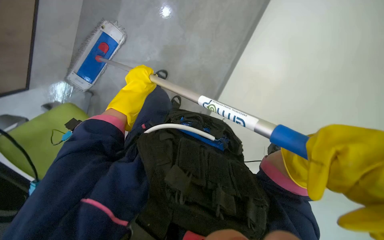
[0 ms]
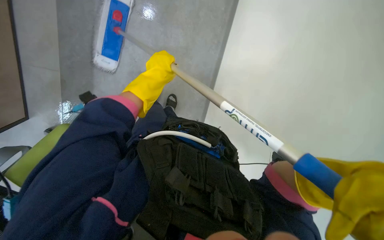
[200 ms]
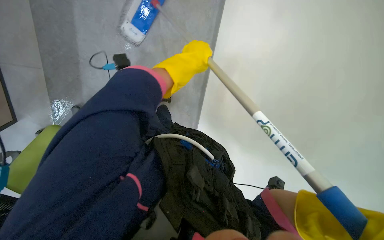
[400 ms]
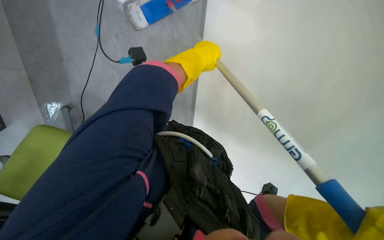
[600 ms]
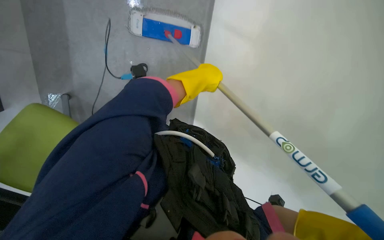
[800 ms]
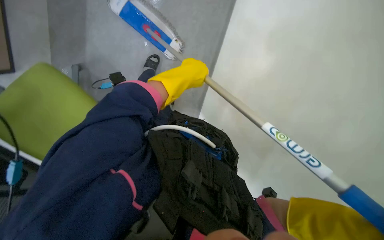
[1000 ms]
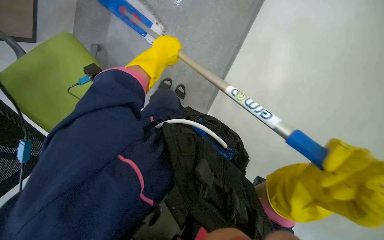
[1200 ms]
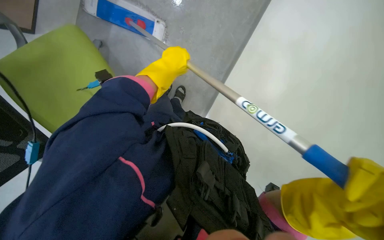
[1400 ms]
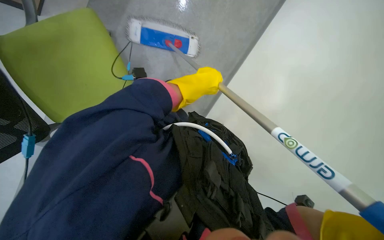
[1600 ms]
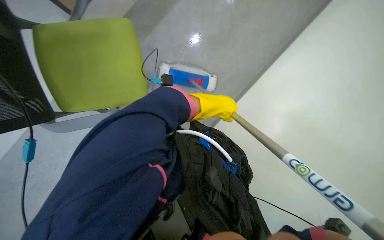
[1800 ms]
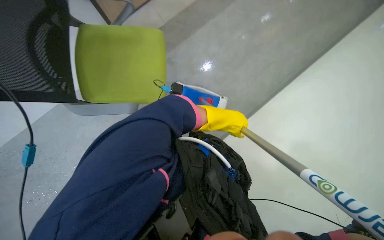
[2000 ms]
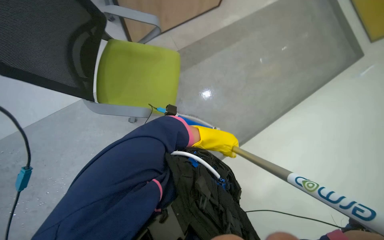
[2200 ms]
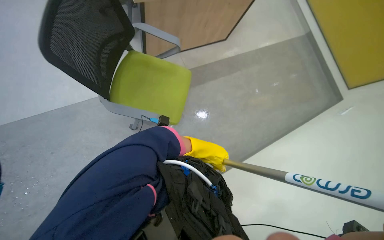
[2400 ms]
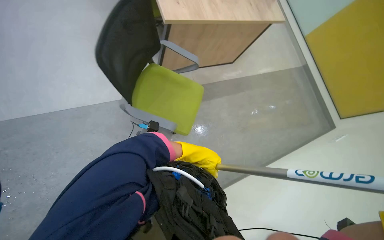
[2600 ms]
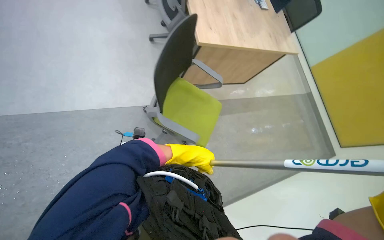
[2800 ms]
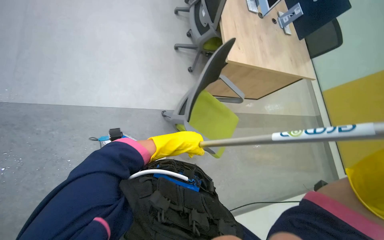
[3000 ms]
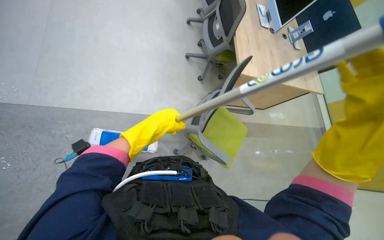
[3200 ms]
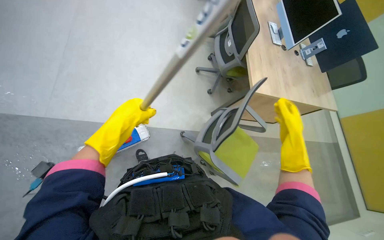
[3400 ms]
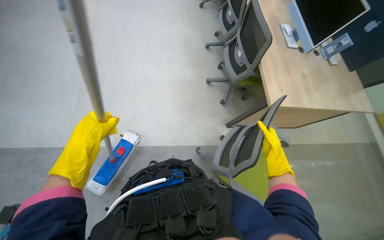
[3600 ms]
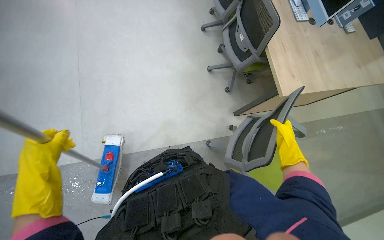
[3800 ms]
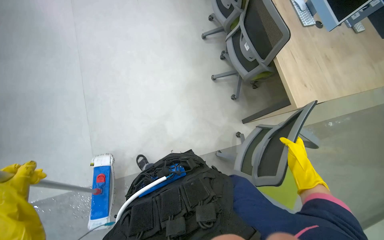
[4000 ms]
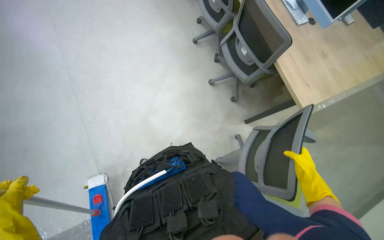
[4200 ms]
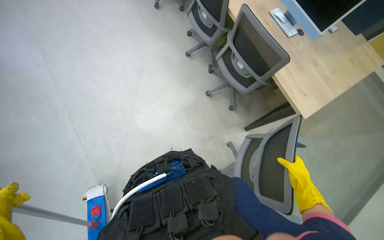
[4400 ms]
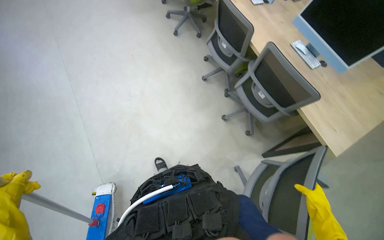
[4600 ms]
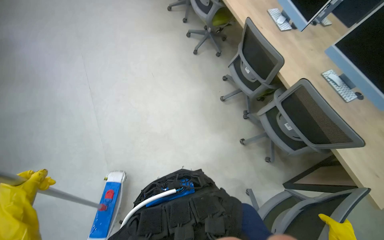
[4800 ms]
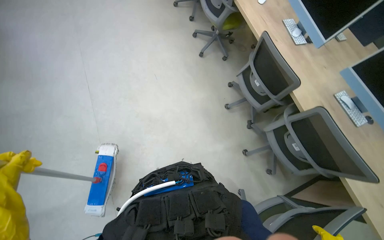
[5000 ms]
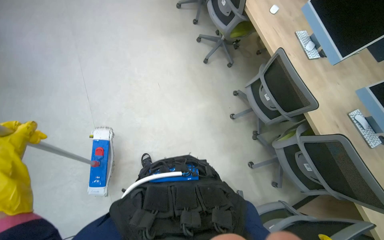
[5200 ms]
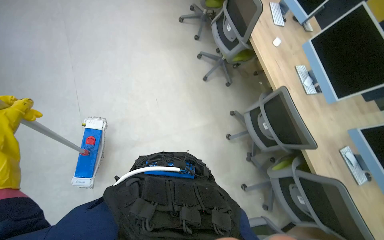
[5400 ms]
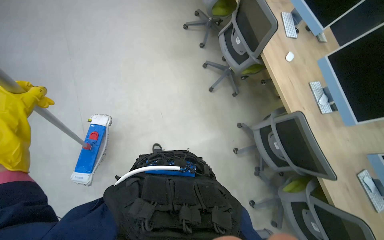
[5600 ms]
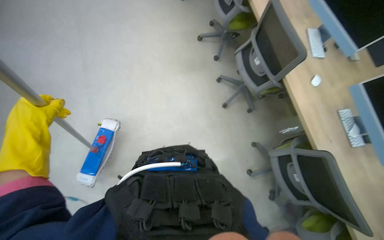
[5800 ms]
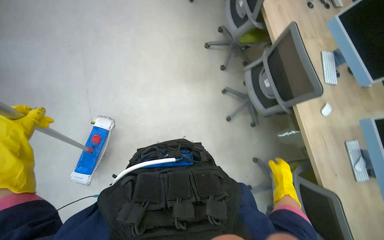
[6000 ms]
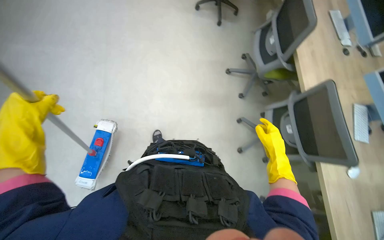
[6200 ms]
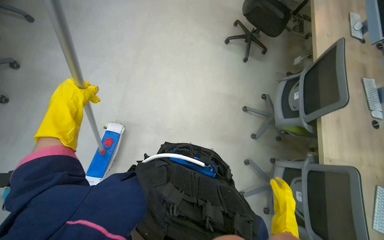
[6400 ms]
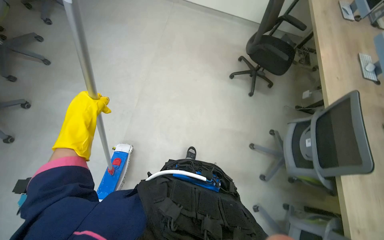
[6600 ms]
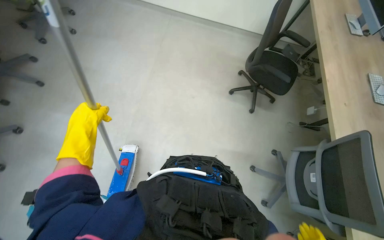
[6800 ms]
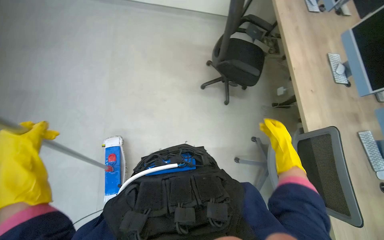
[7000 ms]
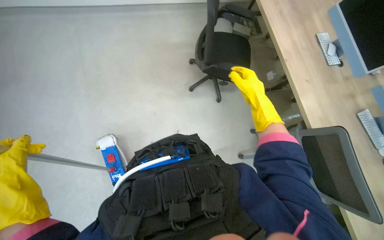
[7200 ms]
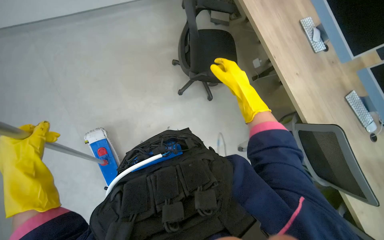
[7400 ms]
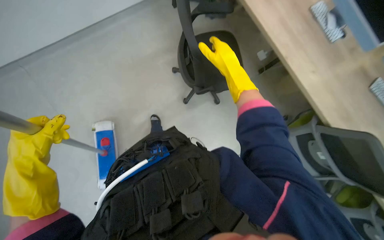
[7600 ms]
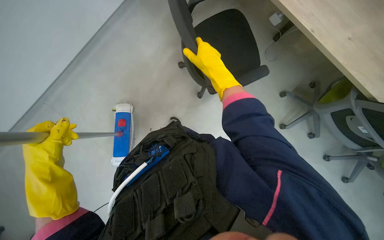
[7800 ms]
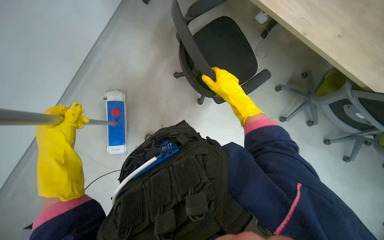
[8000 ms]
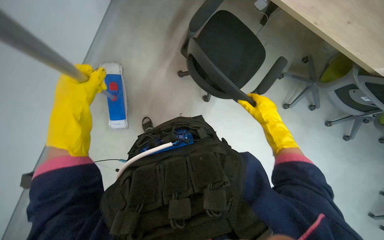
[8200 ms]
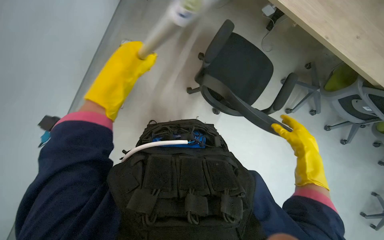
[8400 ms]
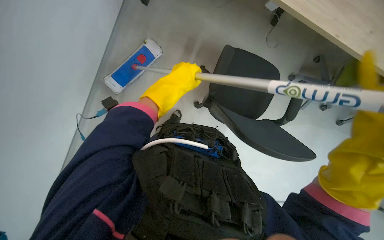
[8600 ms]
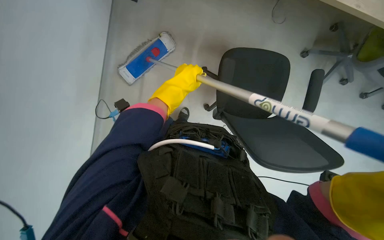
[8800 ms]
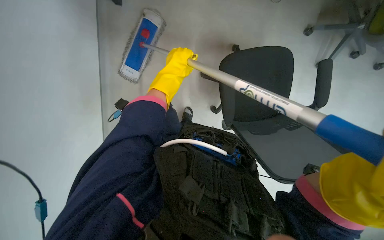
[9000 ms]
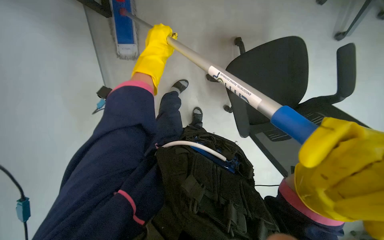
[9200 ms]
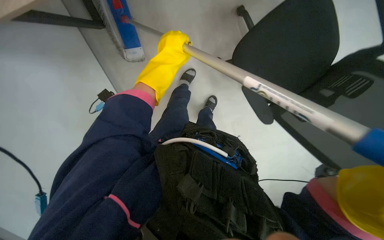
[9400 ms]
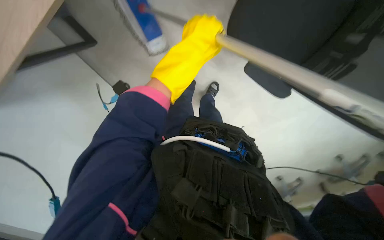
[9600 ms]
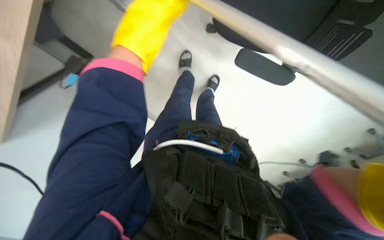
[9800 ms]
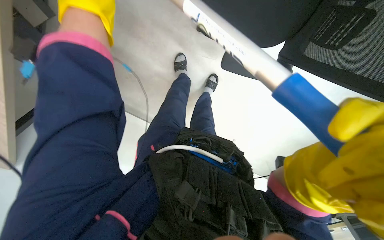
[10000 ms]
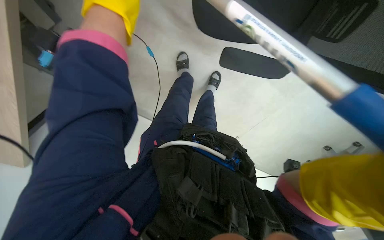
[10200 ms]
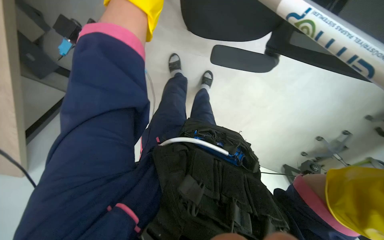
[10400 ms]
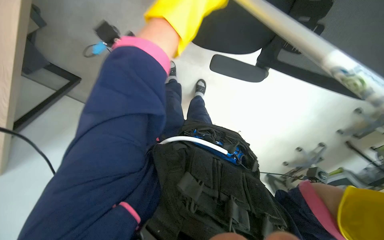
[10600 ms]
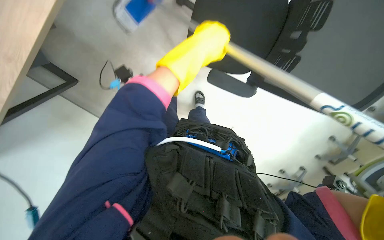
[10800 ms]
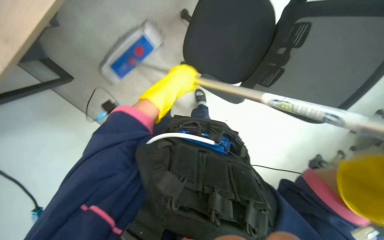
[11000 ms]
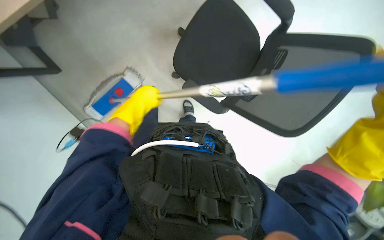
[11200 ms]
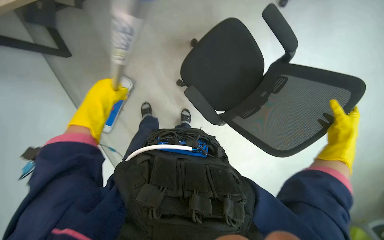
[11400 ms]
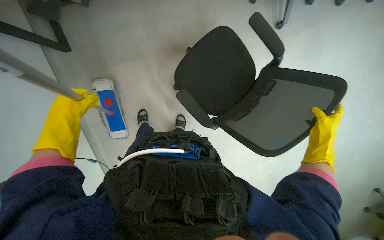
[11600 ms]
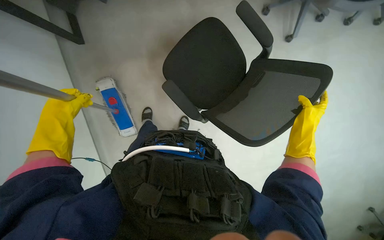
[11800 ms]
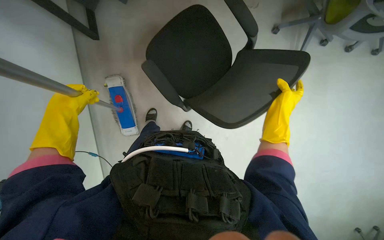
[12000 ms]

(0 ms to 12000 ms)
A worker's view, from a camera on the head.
Job: mopping floor.
The whole recording: Mopping office floor and moving chairs. The worker mops the office floor, repeatedly moving chairs to clean the area underneath them.
1600 ms - 3000 ms: The camera is carried approximately 60 cm. The view tilts about 30 degrees upward. The scene rotates clockwise by approximately 45 degrees.
3000 ms - 4400 ms: The head travels some 60 cm.
4400 ms - 6000 ms: The camera is carried roughly 1 m. The wearer looks some 30 degrees further to the left.
6000 ms - 7600 ms: The head travels roughly 1.5 m.
7600 ms - 9000 ms: The camera is carried about 50 cm. The wearer looks about 15 degrees further downward.
10400 ms - 12000 ms: The camera sweeps to the right, by some 25 degrees. The wearer looks some 35 degrees further upward.

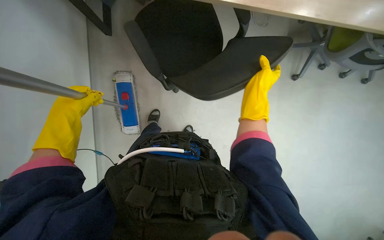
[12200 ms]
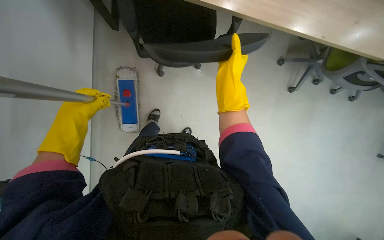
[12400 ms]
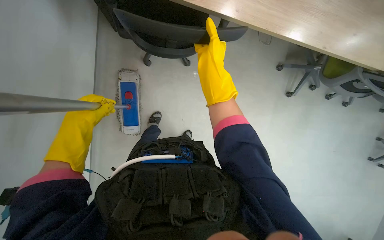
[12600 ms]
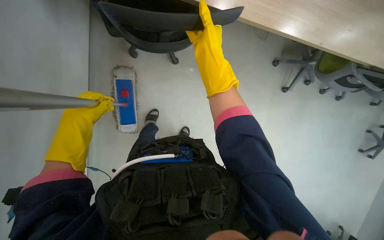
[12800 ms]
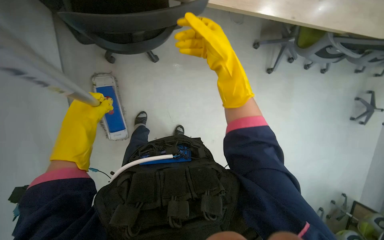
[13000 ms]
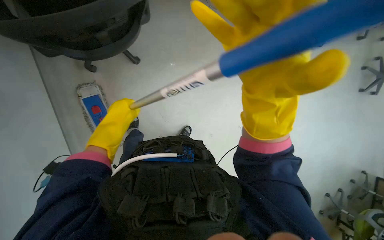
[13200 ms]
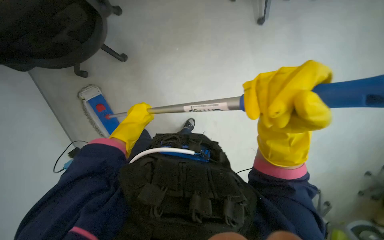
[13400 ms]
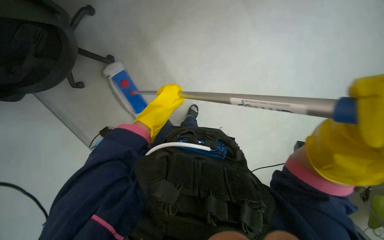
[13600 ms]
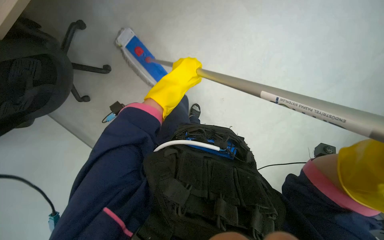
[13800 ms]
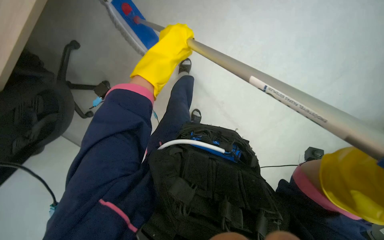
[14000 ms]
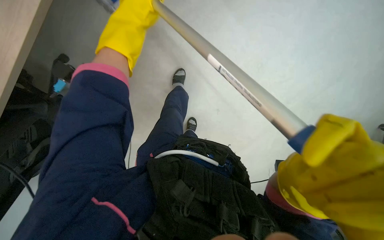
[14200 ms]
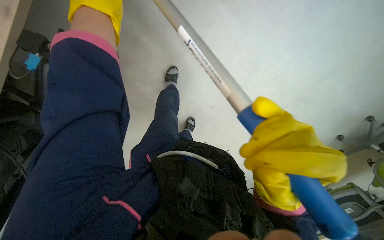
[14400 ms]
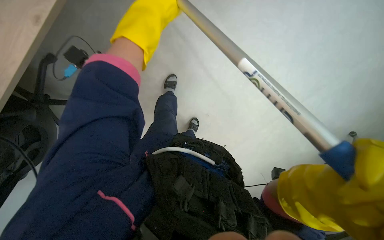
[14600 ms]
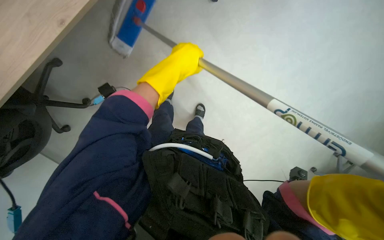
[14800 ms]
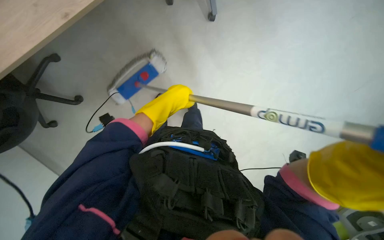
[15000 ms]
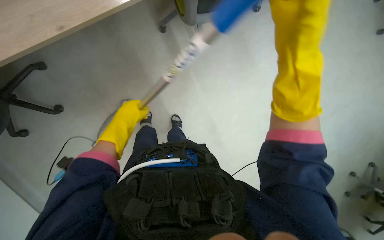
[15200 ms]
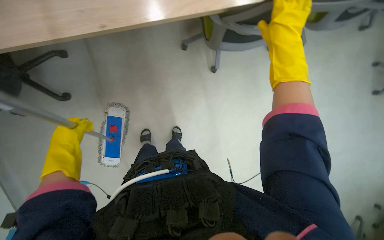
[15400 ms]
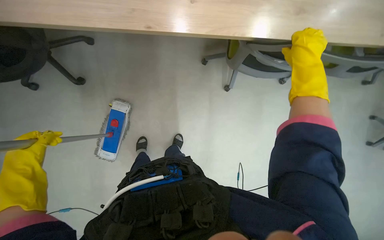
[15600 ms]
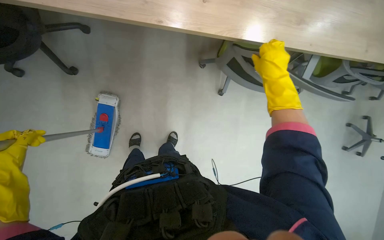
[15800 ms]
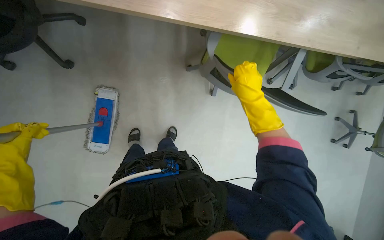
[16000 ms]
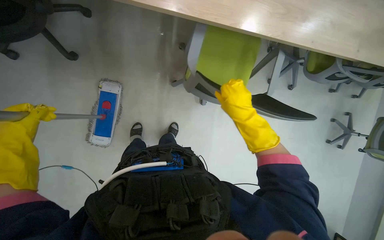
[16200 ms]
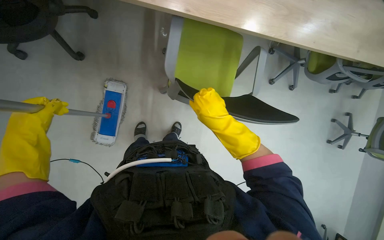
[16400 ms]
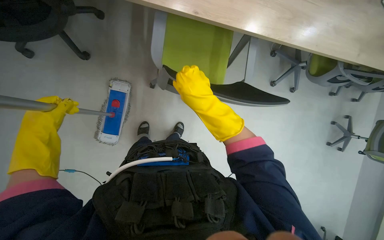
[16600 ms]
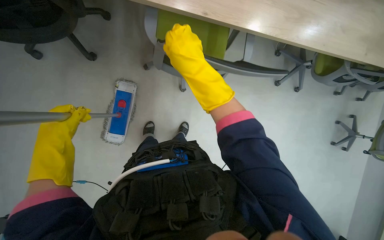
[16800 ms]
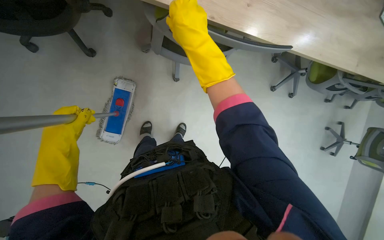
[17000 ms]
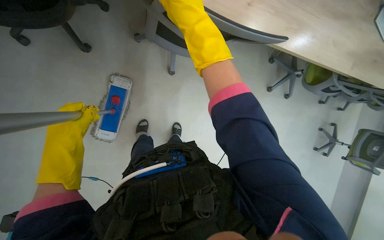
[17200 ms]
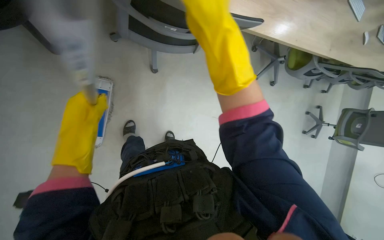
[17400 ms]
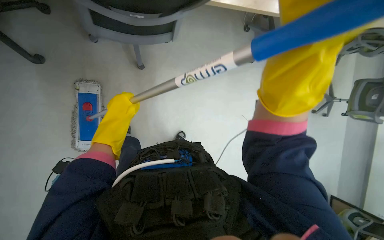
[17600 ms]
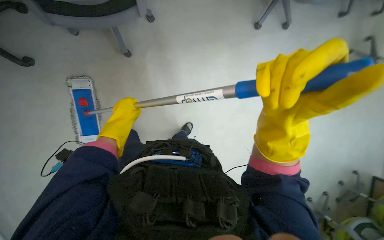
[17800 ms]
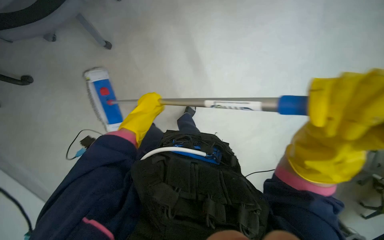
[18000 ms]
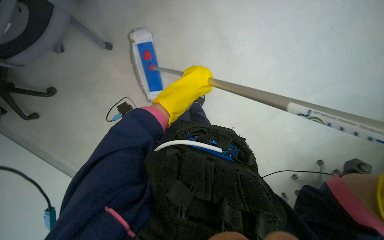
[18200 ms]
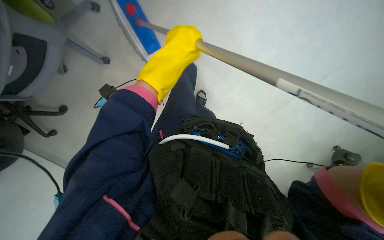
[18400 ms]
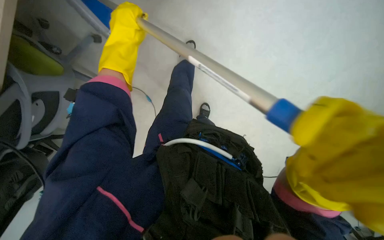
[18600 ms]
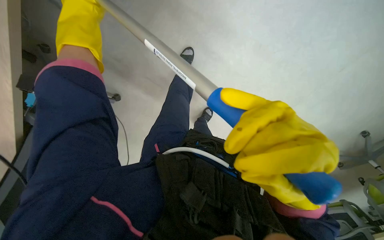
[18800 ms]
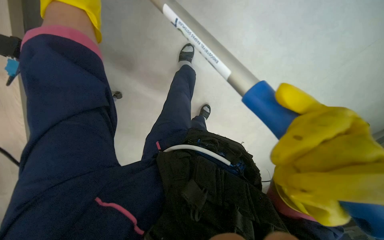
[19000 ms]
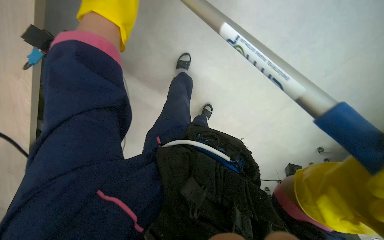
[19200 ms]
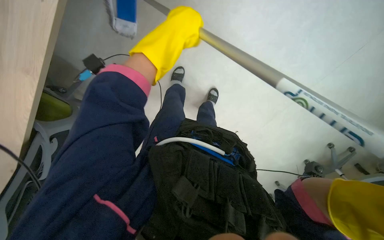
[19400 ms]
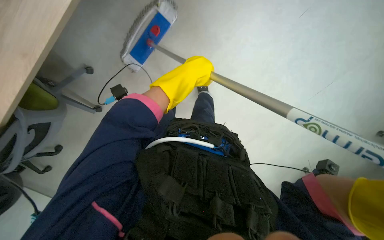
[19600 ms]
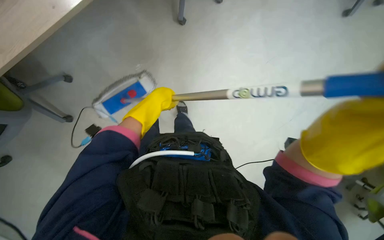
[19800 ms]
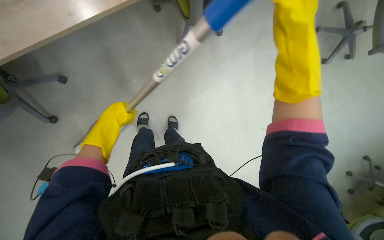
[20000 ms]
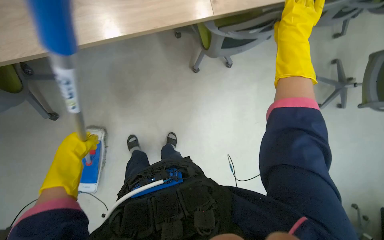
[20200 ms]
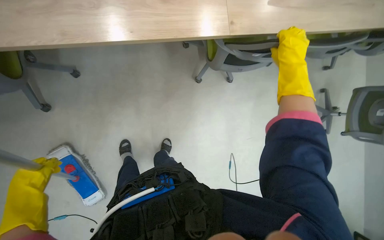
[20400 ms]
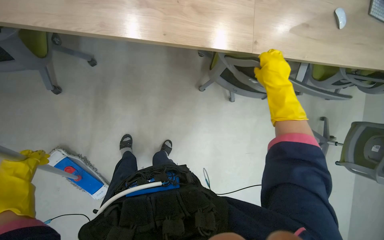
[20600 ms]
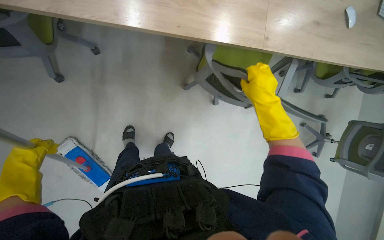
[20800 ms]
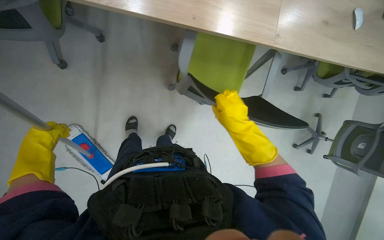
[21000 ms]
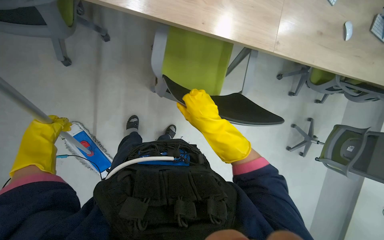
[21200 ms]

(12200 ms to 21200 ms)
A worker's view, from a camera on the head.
Job: mopping floor.
The whole recording: Mopping office floor and moving chairs. The worker mops the office floor, repeatedly moving chairs to clean the area underneath them.
12200 ms - 13800 ms: The left hand is displaced to the right by roughly 35 cm.
13800 ms - 15200 ms: The view tilts some 20 degrees upward. The left hand goes roughly 10 cm to the left.
15200 ms - 16600 ms: The right hand moves to the left, some 35 cm.
16600 ms - 18200 ms: The left hand is displaced to the right and farther from the camera by about 50 cm.
19800 ms - 21200 ms: Everything in view rotates about 30 degrees clockwise. The left hand goes some 40 cm to the left, nearer to the camera and down the picture.
